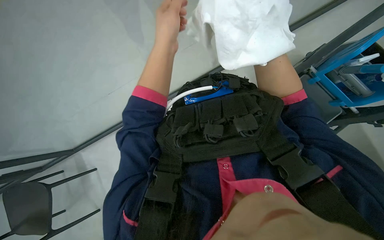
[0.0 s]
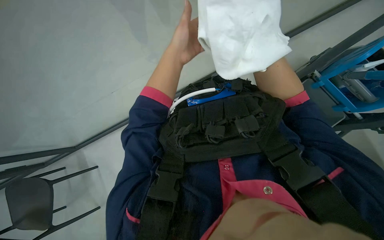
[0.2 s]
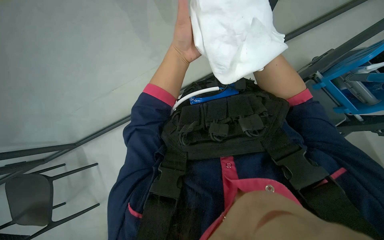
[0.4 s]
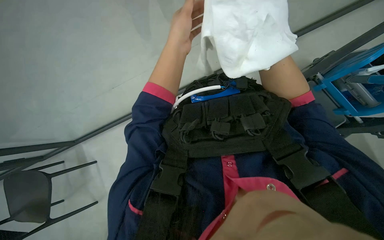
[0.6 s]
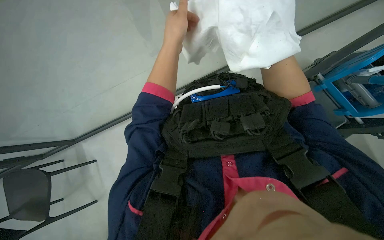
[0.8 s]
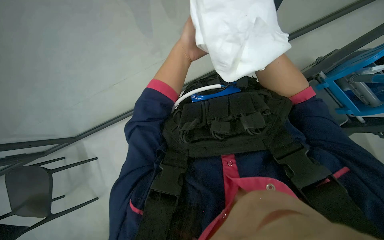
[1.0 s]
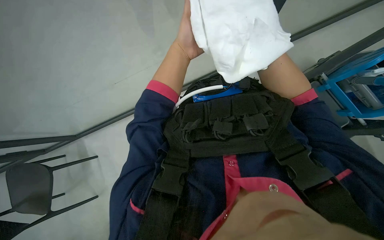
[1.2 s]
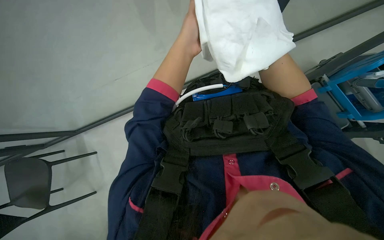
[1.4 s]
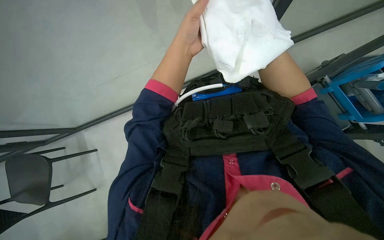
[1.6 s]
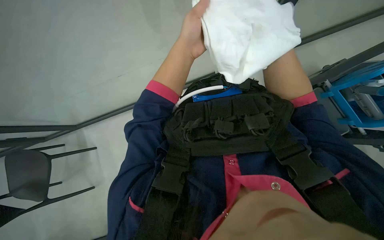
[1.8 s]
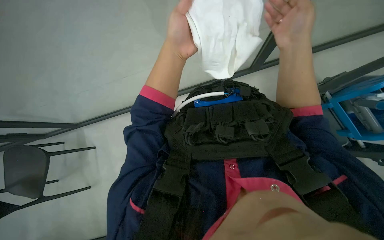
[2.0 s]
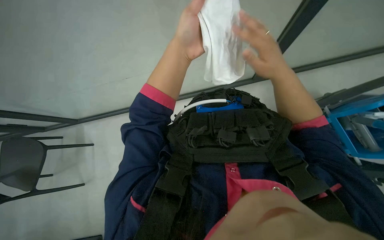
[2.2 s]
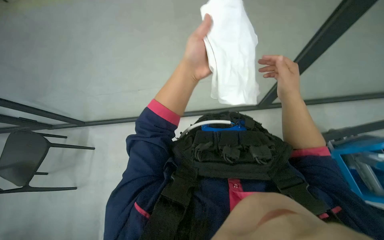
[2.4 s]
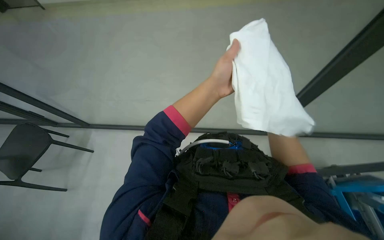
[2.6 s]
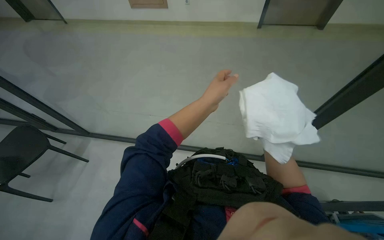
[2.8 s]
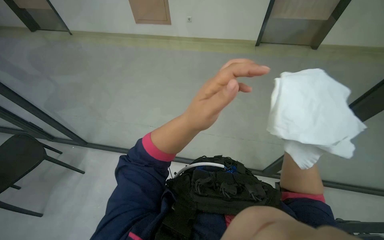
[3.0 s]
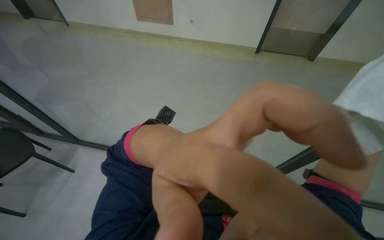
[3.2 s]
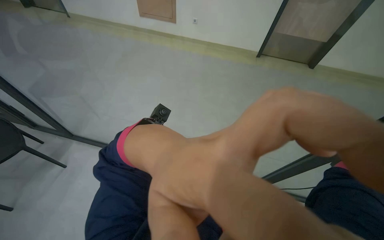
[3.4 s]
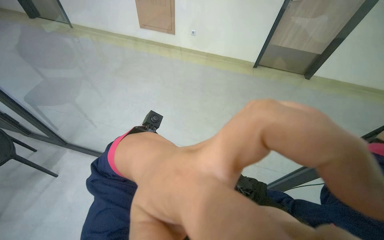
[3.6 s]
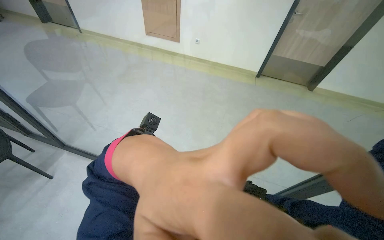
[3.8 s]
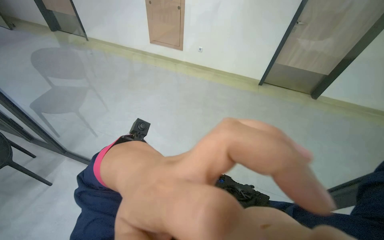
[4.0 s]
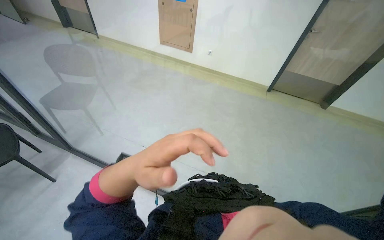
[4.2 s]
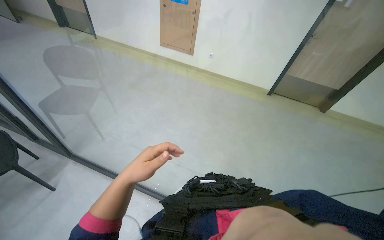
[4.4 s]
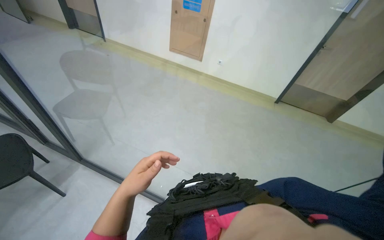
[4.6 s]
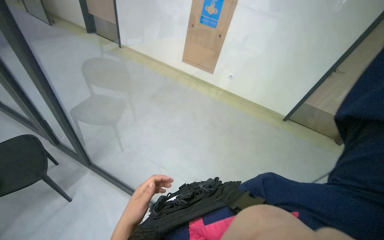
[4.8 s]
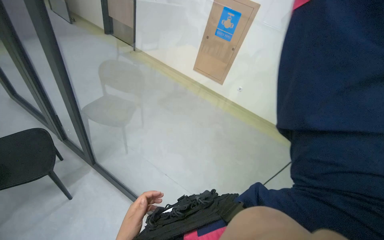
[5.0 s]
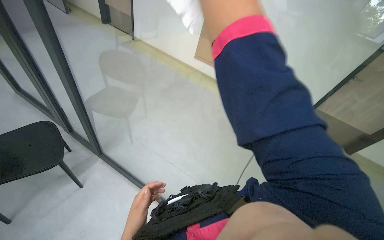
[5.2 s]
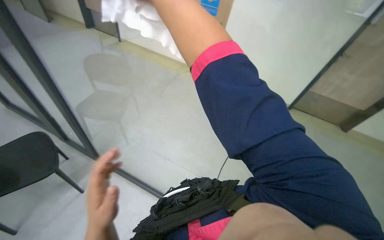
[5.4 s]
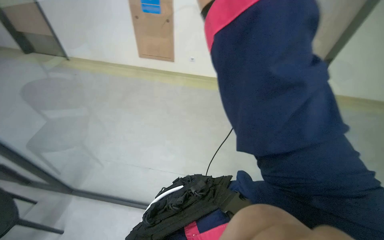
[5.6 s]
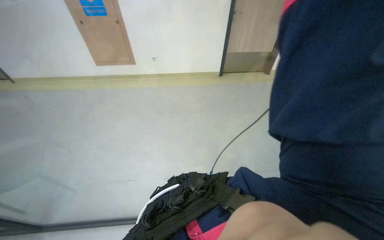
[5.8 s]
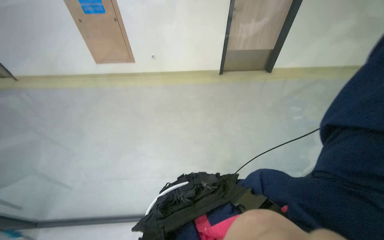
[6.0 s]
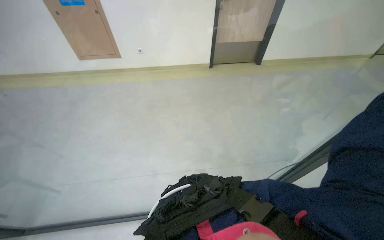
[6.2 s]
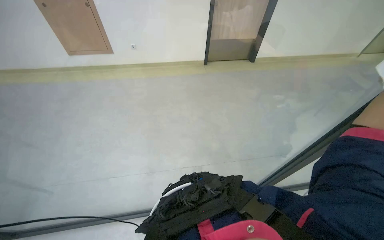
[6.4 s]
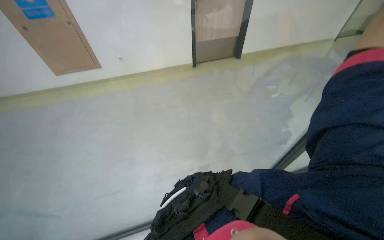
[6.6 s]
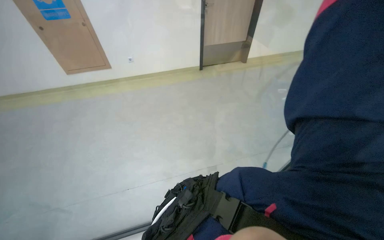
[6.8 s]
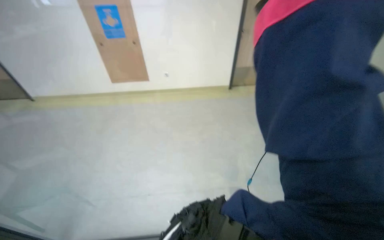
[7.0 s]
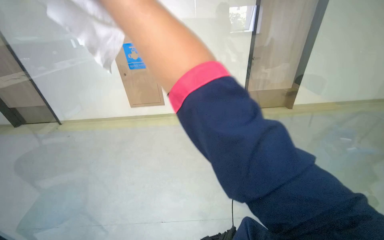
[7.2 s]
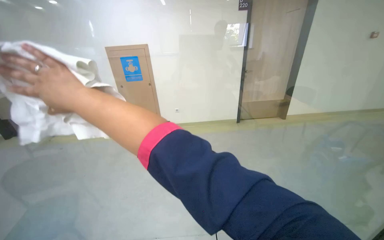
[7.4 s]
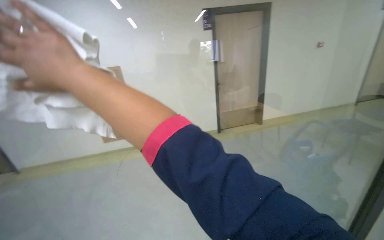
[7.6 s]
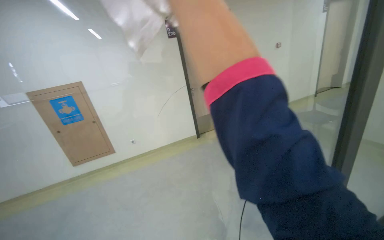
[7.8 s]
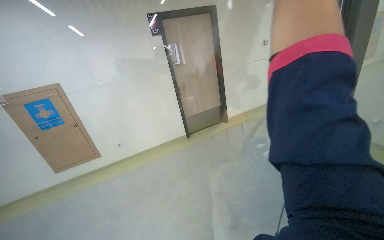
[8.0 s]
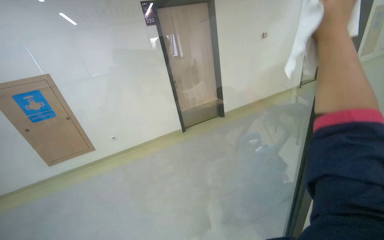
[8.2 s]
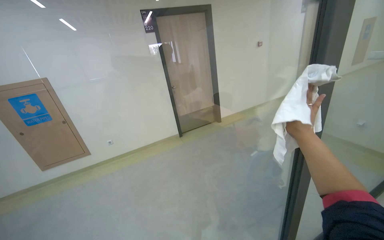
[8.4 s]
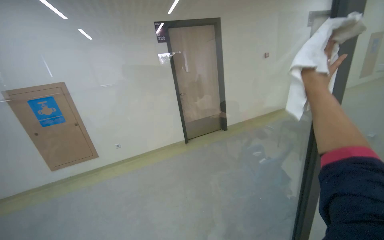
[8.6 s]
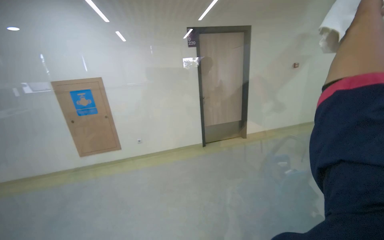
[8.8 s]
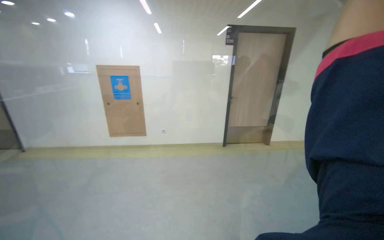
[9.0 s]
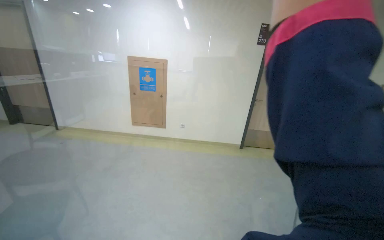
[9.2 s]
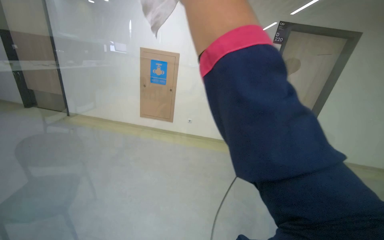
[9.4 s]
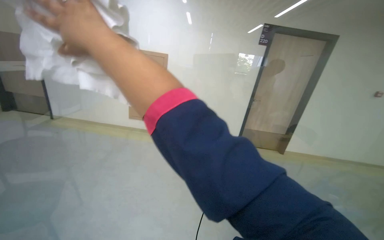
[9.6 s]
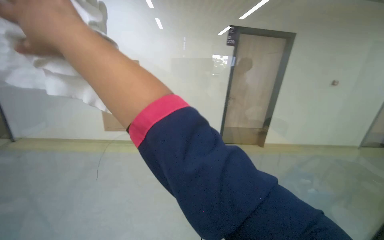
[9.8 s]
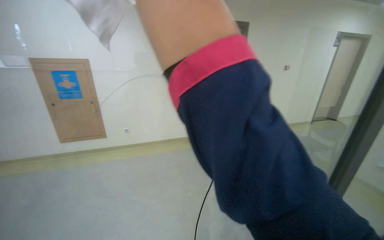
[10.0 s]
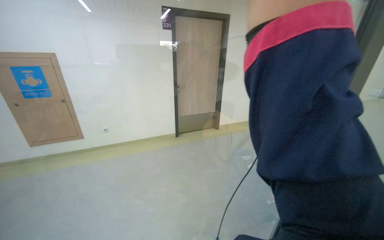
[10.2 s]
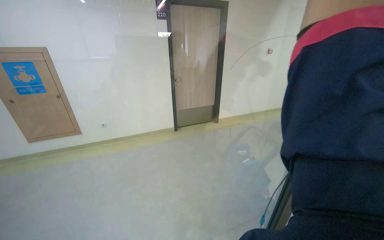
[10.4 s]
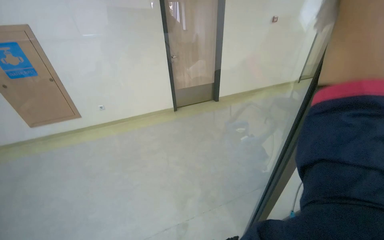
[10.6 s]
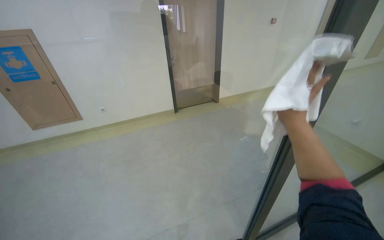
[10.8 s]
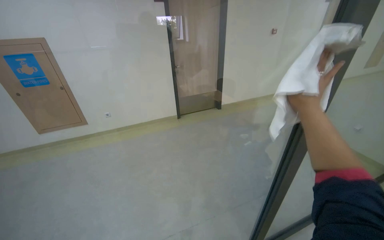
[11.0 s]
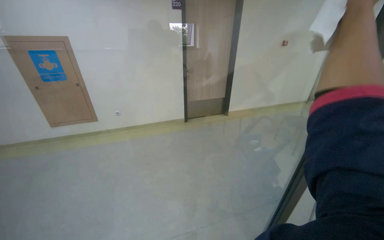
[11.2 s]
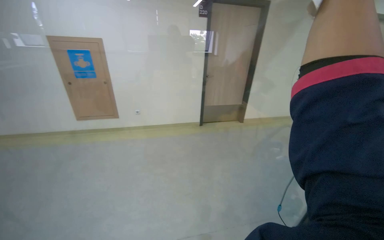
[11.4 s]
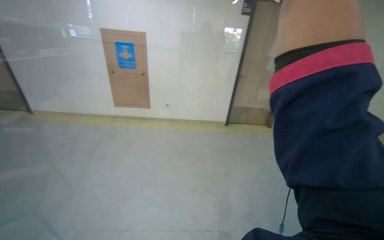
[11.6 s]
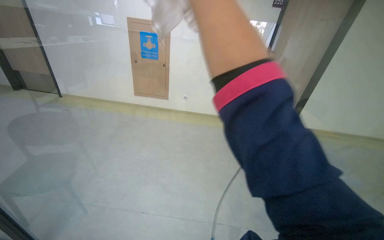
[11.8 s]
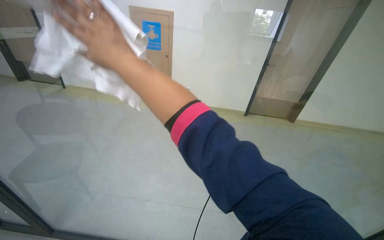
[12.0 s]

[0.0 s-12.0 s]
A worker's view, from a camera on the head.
Job: cleaning windows.
The whole recording: Wiping glass partition. The worker wipes the glass partition with a white cloth.
1.6 to 3.0 s: The wearer looks some 35 degrees further upward.
4.4 to 6.0 s: The head rotates some 30 degrees to the right.
6.0 to 7.6 s: The wearer looks about 25 degrees further upward.
10.4 to 12.0 s: The camera is carried some 50 cm. The wearer's head swings roughly 25 degrees to the left.

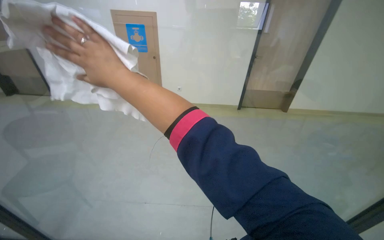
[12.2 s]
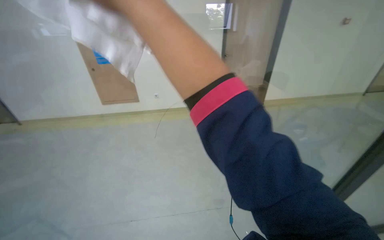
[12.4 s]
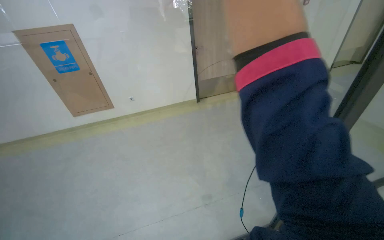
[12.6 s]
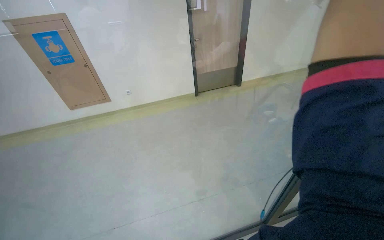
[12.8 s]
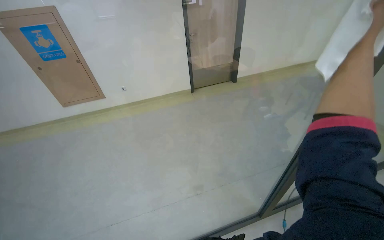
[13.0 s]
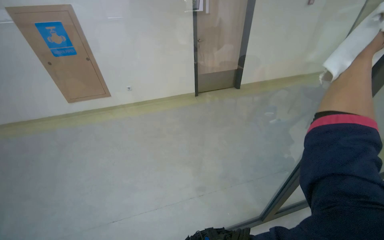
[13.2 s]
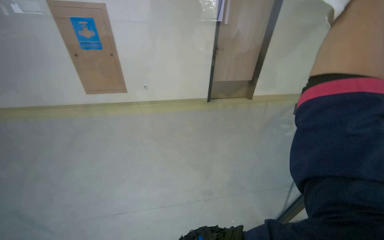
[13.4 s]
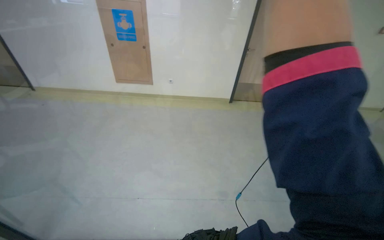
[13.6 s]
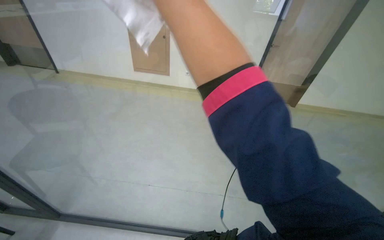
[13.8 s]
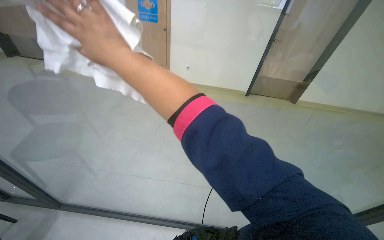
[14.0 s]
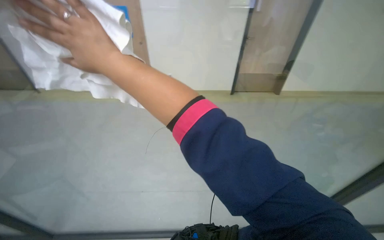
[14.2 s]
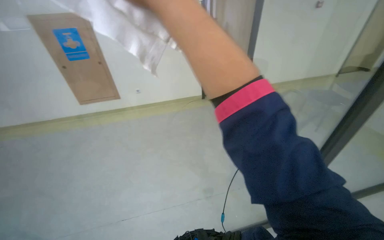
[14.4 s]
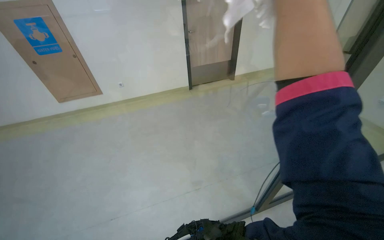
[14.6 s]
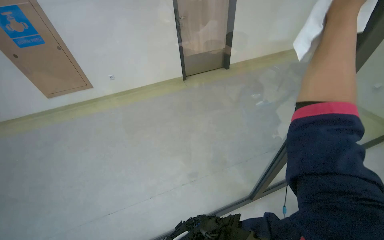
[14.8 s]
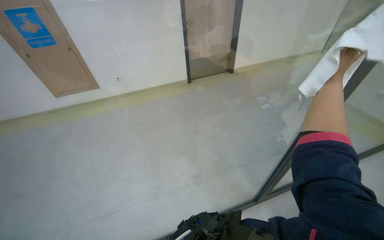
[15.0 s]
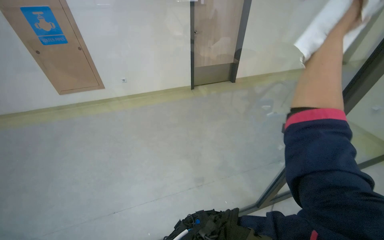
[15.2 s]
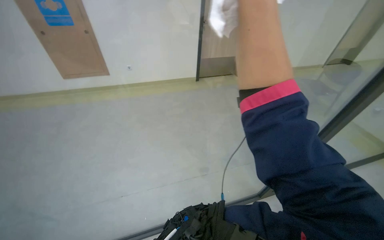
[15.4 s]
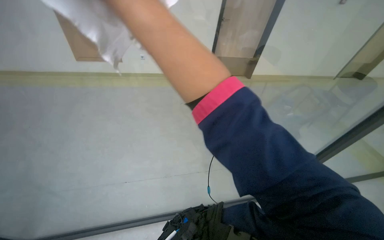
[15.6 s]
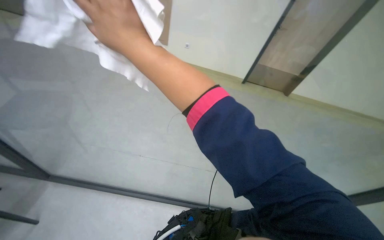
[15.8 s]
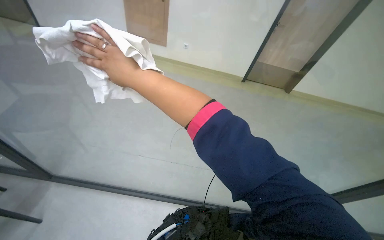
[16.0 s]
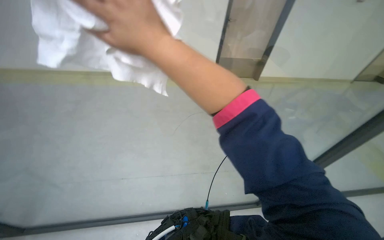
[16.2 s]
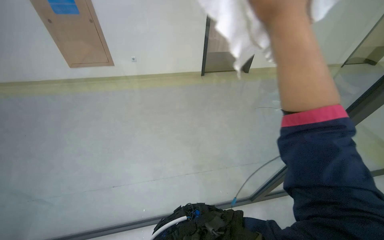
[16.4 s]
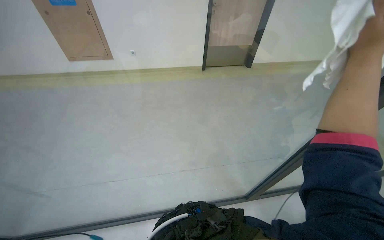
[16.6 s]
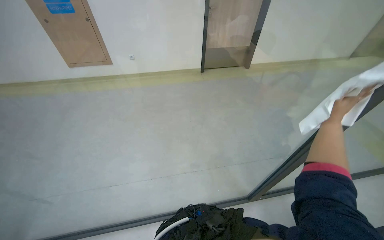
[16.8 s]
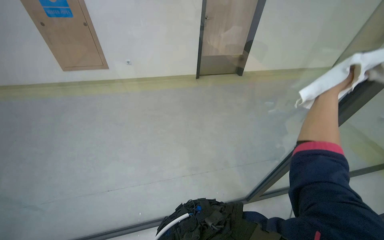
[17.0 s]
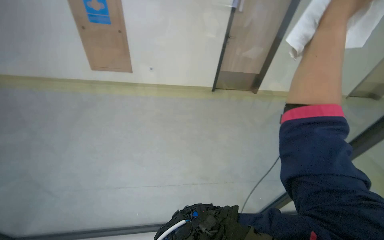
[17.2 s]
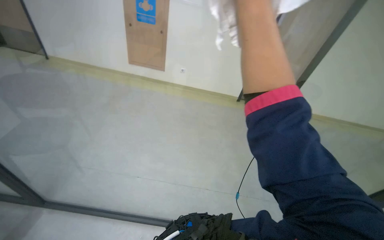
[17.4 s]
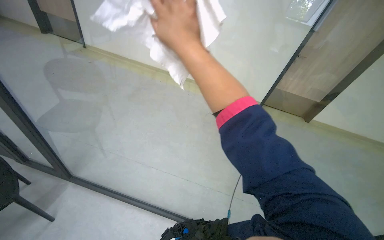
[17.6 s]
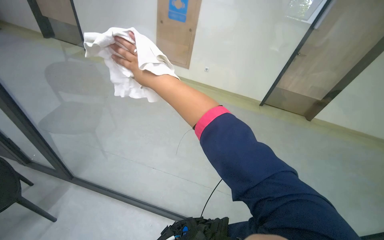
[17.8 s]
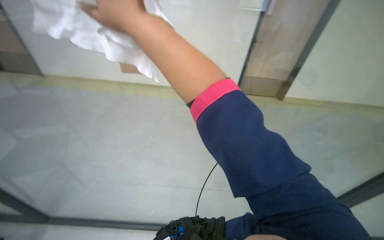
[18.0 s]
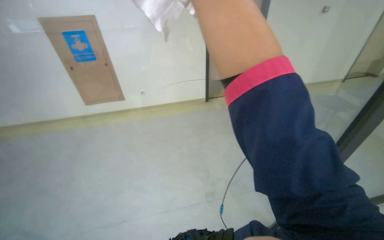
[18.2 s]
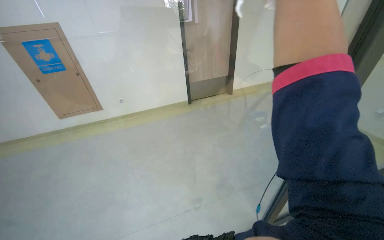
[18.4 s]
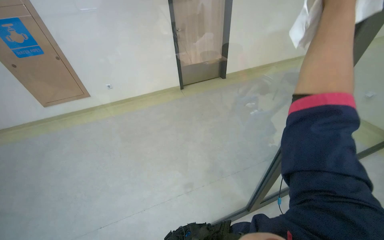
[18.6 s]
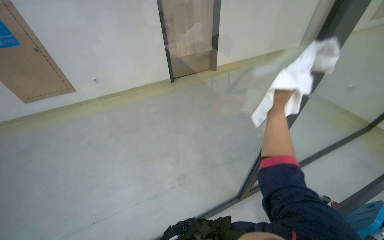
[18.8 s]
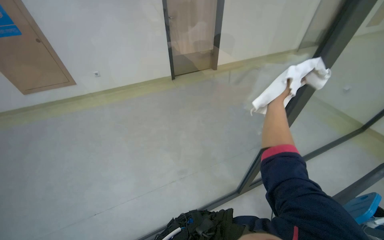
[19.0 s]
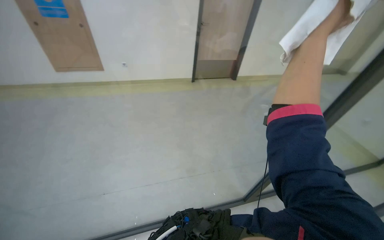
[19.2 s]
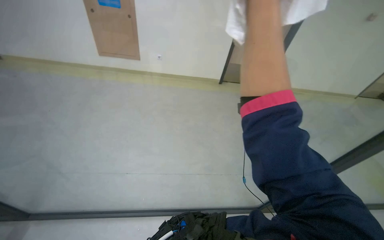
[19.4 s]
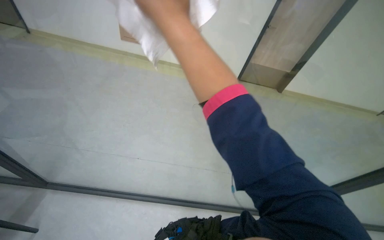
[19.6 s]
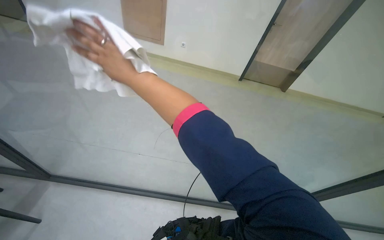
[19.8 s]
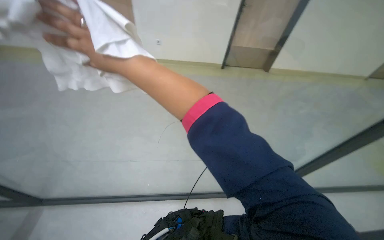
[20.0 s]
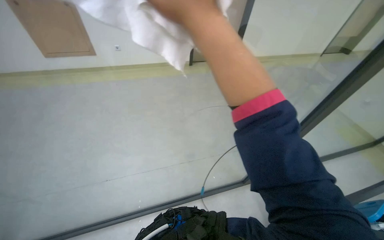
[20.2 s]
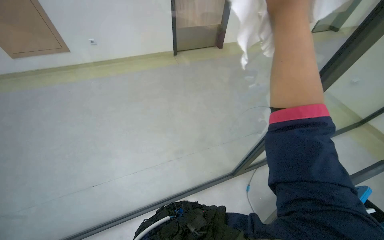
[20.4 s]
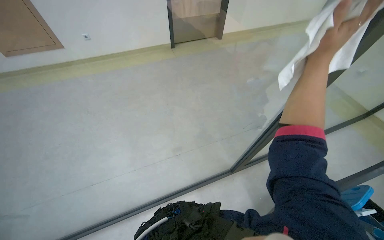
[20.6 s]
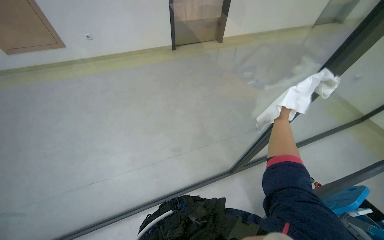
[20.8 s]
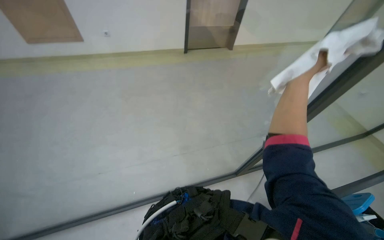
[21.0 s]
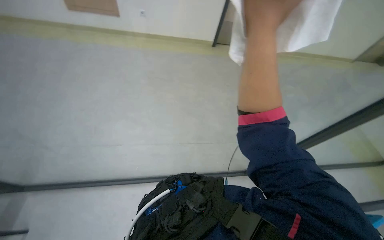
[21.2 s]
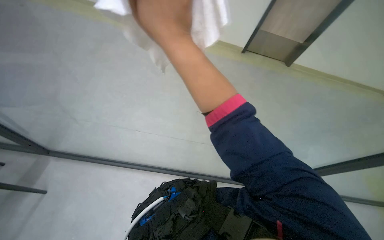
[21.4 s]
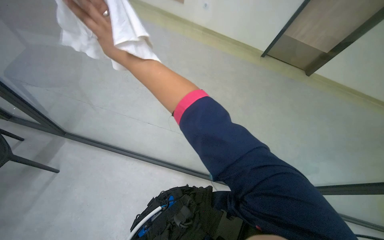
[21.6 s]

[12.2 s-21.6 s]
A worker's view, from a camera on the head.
Job: cleaning windows.
The whole recording: Wiping glass partition. The worker wipes the glass partition with a white cloth.
15.4 to 17.0 s: The head travels approximately 50 cm.
